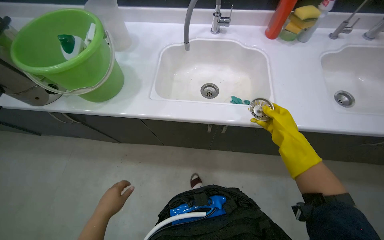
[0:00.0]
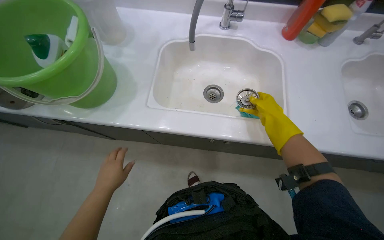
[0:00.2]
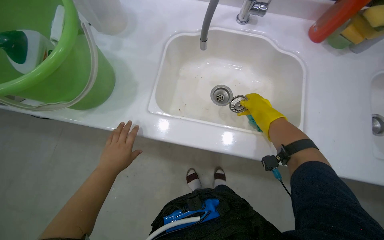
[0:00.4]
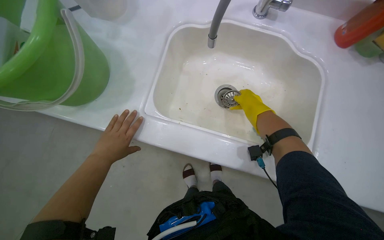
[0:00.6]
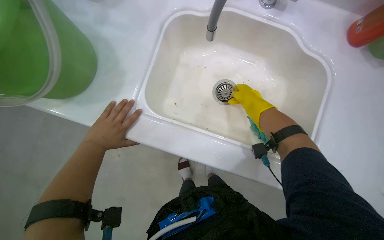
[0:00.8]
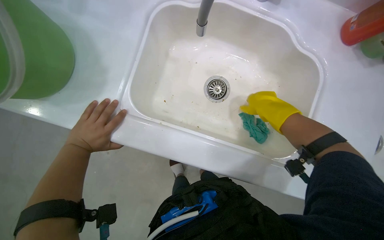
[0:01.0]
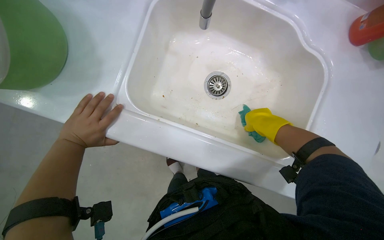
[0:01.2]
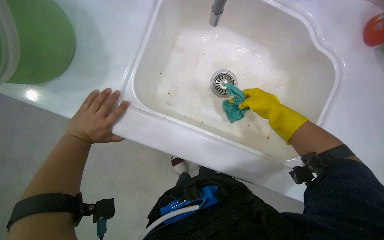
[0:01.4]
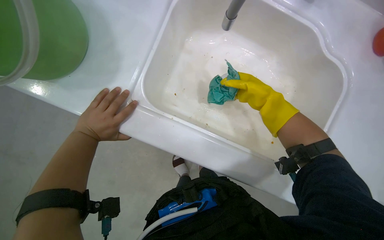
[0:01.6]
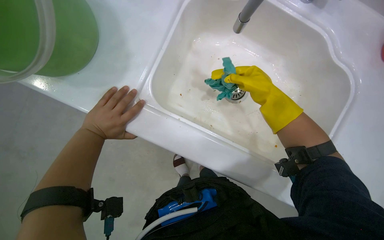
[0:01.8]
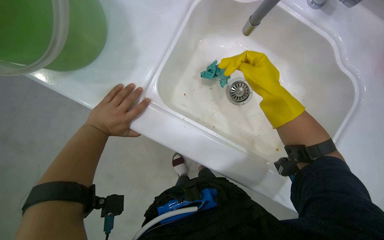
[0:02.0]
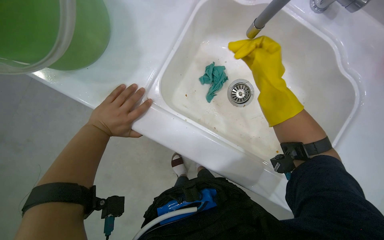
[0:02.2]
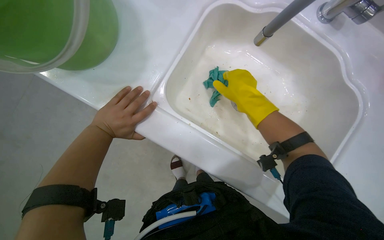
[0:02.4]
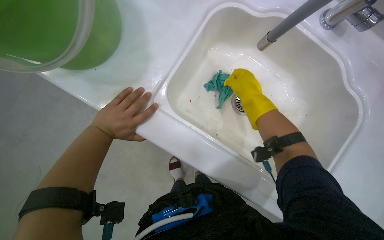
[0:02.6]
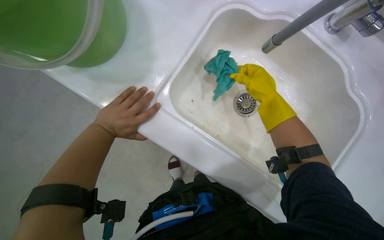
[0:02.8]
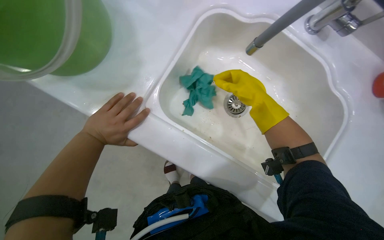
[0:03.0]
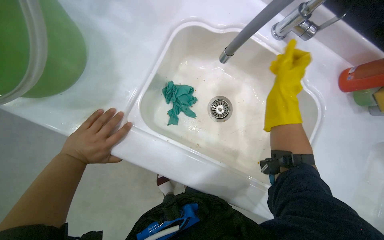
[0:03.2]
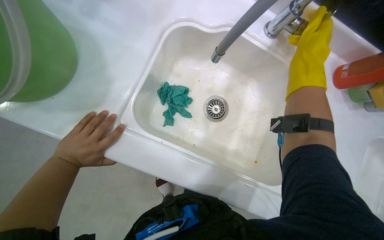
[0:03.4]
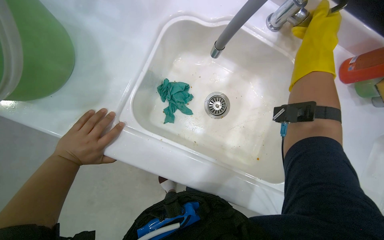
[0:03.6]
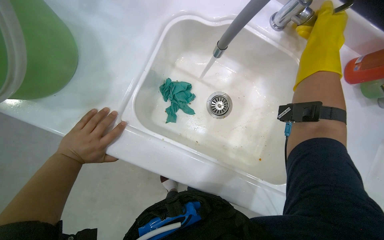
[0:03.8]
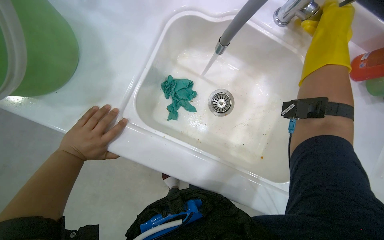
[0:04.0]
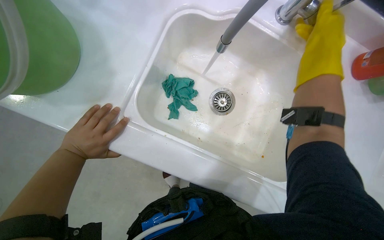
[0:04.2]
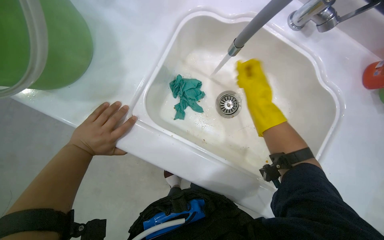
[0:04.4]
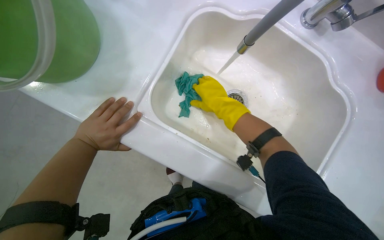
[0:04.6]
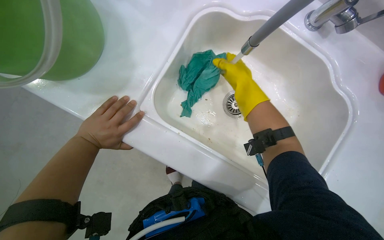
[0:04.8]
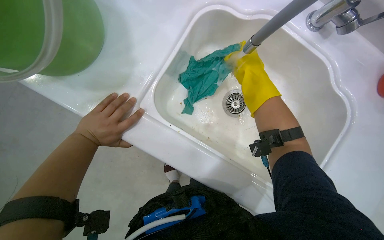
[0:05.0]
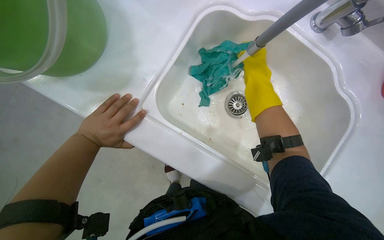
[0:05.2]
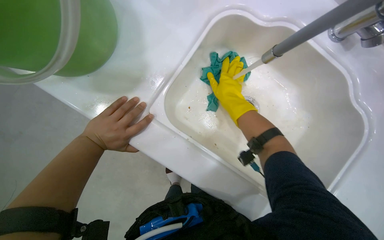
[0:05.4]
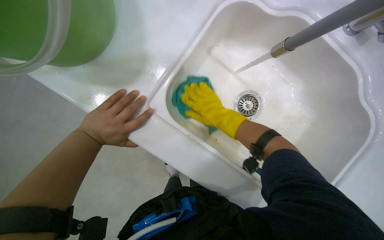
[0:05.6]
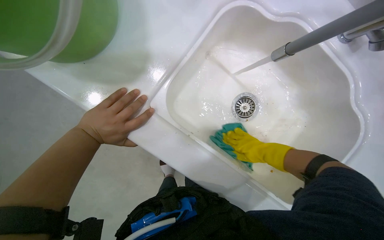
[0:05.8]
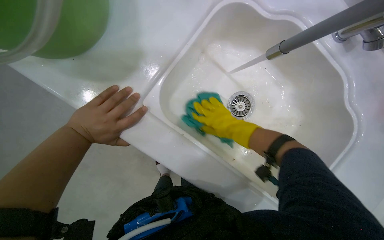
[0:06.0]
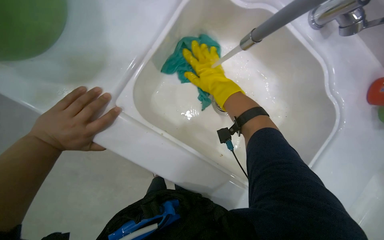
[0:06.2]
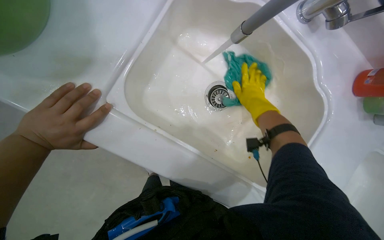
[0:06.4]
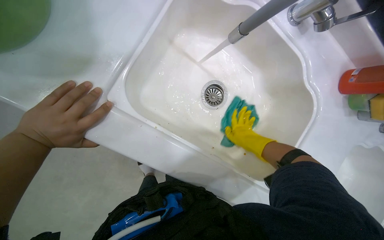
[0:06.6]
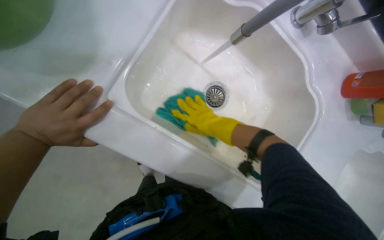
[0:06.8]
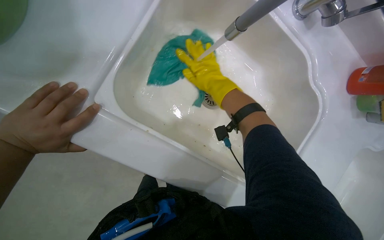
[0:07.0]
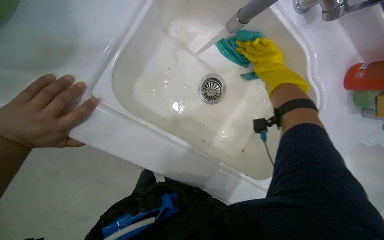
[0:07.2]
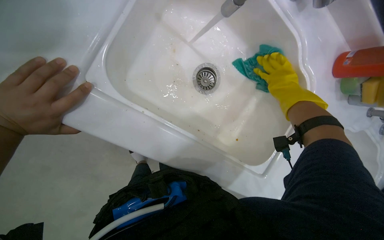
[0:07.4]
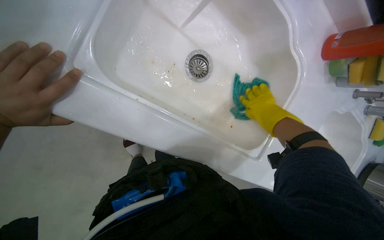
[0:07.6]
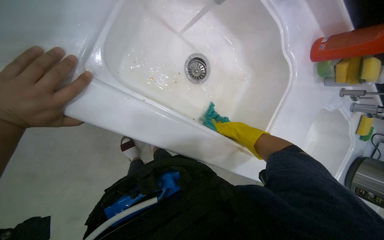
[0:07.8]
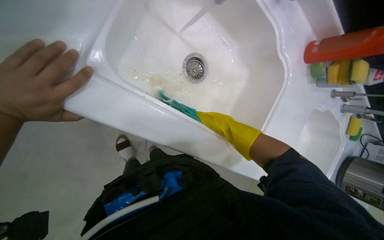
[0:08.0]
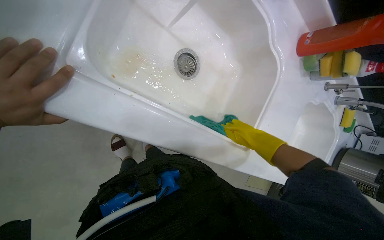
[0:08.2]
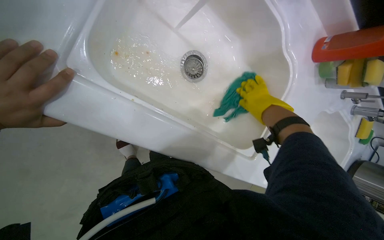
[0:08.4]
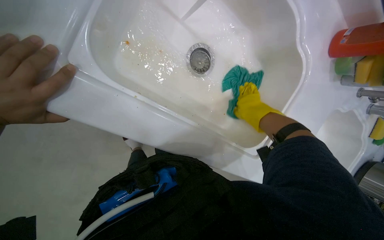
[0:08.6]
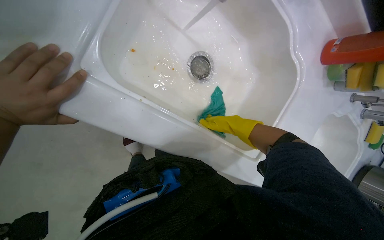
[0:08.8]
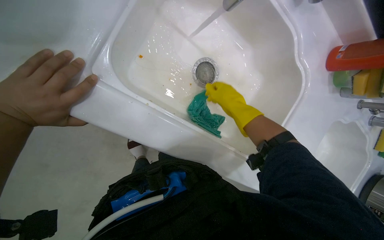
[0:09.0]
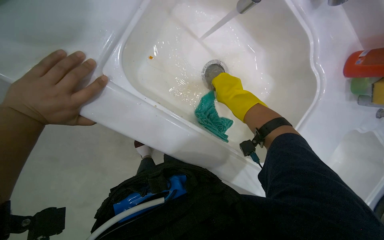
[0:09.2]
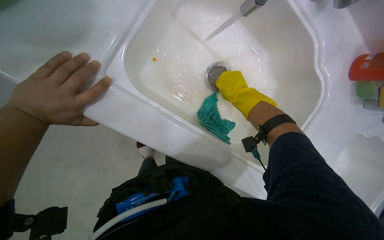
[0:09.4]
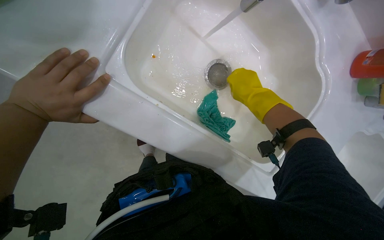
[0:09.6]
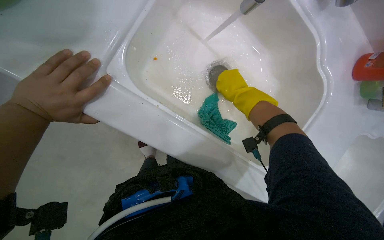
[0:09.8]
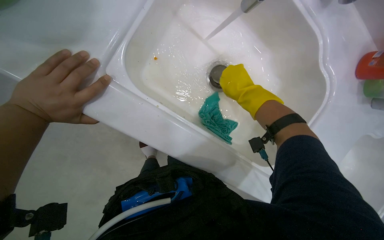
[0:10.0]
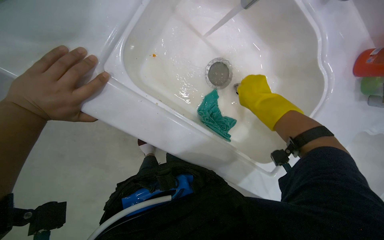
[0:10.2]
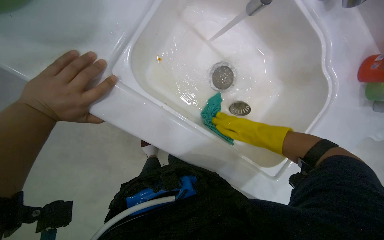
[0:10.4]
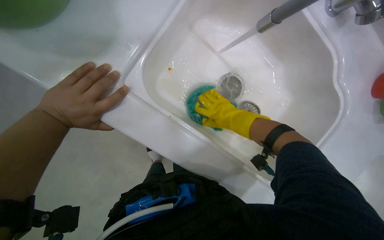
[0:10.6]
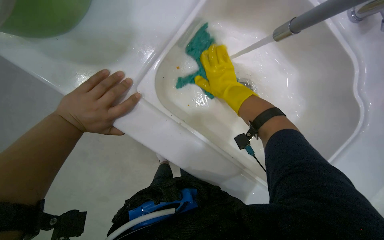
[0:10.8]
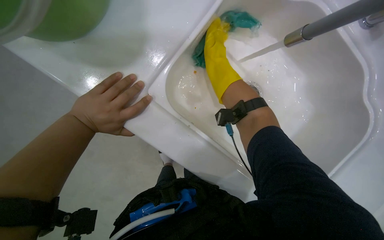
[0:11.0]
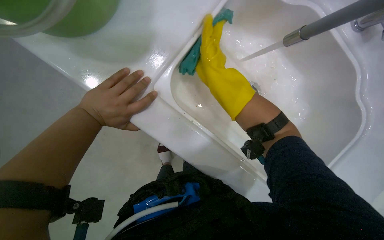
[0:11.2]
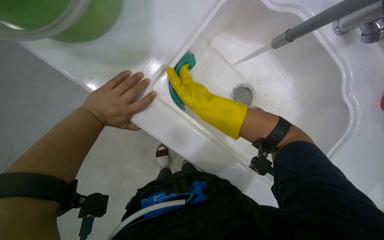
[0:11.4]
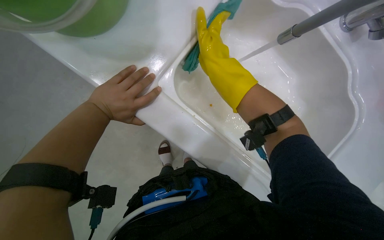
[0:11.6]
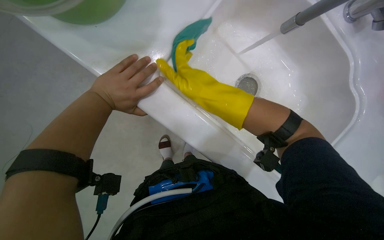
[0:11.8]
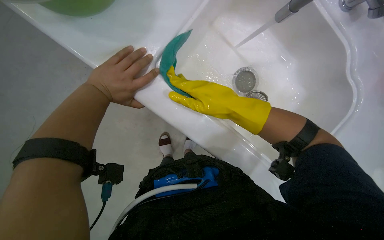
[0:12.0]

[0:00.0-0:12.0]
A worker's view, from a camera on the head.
Job: cleaning kitchen.
The whole recording: Cleaning kitchen counter and sinks. The worker sprays cleaner and wipes down the kitchen counter and both sinks, cleans the sink drains, and disposes of the collected debris.
0:00.0 to 0:01.6: The camera pitches downward, by about 25 degrees. The right hand goes up and down the picture, approximately 10 cm each way, reversing 2 times.
0:03.0 to 0:04.4: The right hand travels nearer to the camera and back again, about 15 cm each way.
0:04.4 to 0:06.0: The right hand swings nearer and farther, about 20 cm each way, with 2 reversals.
0:06.0 to 0:07.6: The right hand swings left and right, roughly 20 cm each way, with 2 reversals.
0:07.6 to 0:09.0: The right hand swings nearer and farther, approximately 15 cm each way, with 3 reversals.
0:09.0 to 0:10.4: The hands work in one place, with small movements.
0:10.4 to 0:12.0: The right hand swings up and down the picture, roughly 20 cm each way, with 3 reversals.

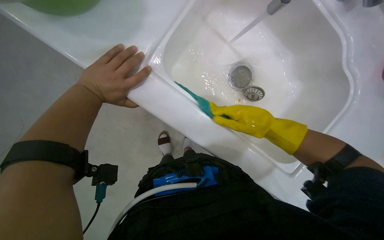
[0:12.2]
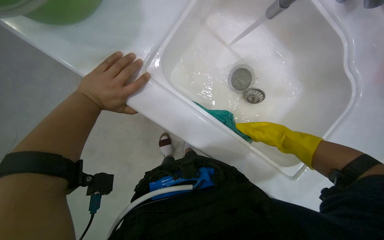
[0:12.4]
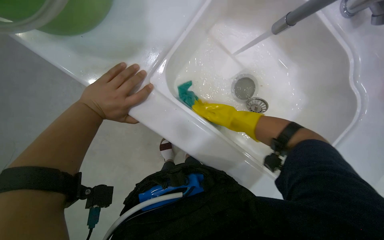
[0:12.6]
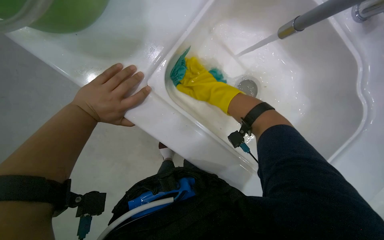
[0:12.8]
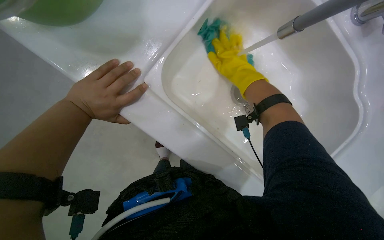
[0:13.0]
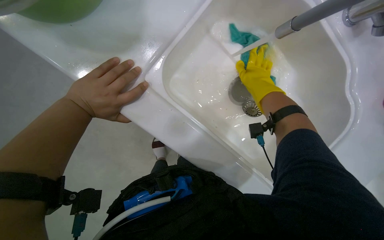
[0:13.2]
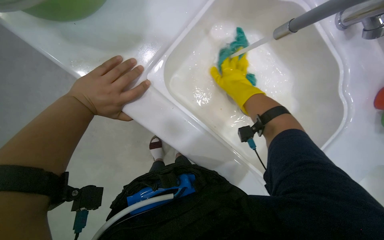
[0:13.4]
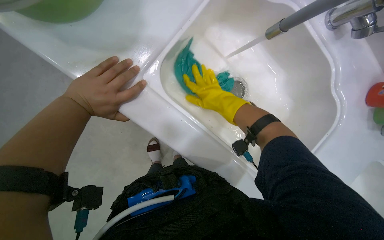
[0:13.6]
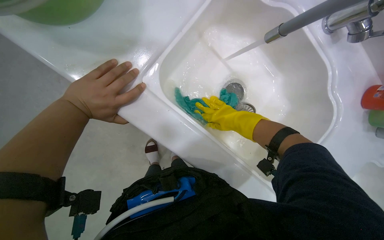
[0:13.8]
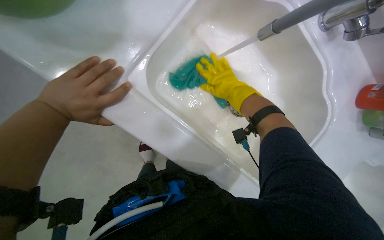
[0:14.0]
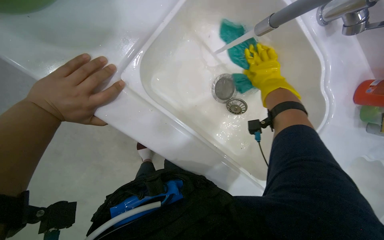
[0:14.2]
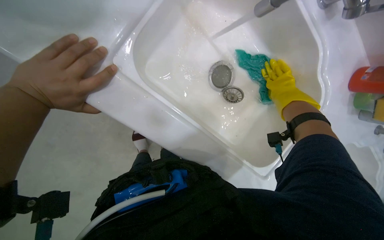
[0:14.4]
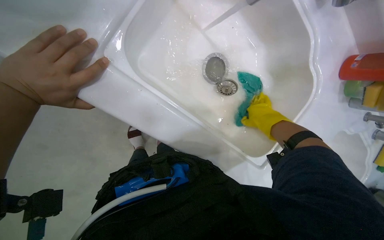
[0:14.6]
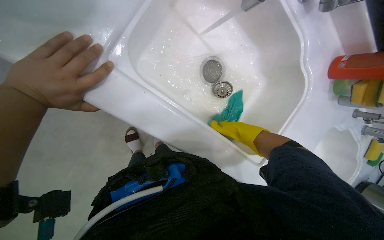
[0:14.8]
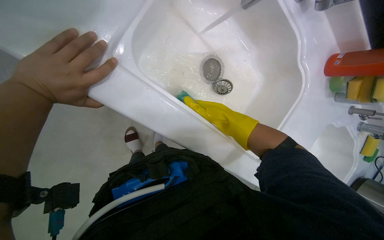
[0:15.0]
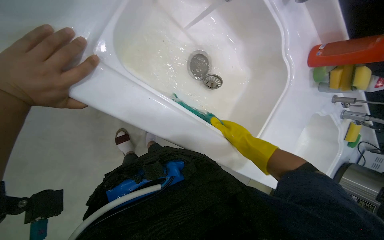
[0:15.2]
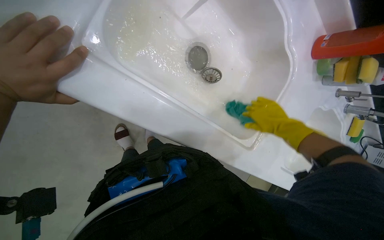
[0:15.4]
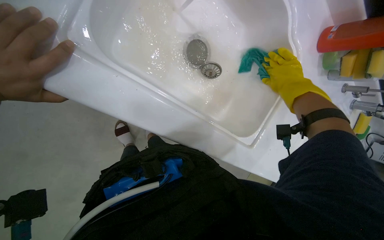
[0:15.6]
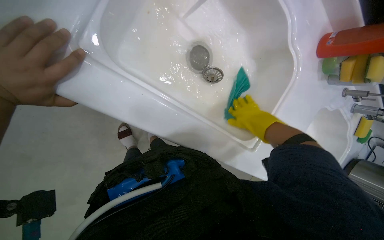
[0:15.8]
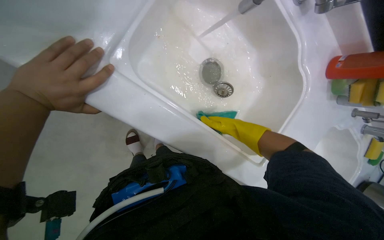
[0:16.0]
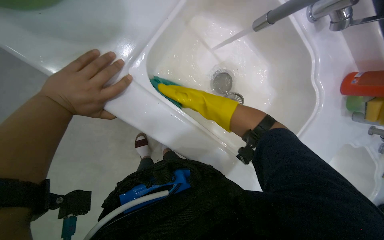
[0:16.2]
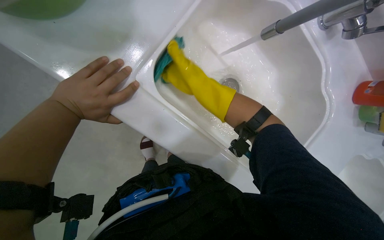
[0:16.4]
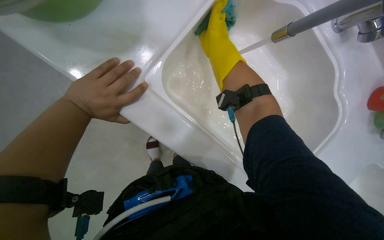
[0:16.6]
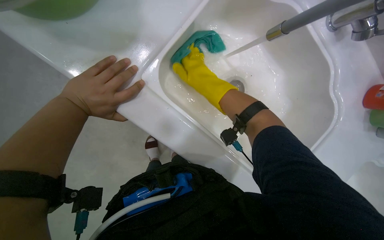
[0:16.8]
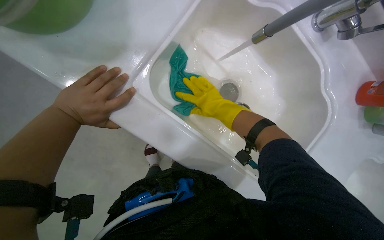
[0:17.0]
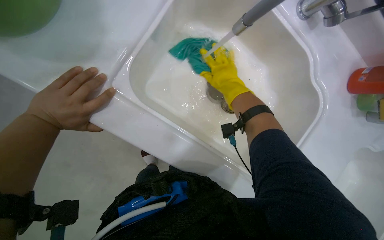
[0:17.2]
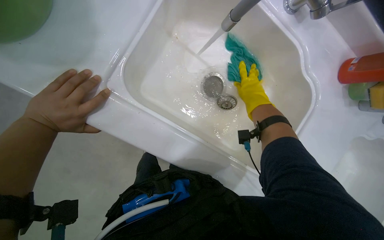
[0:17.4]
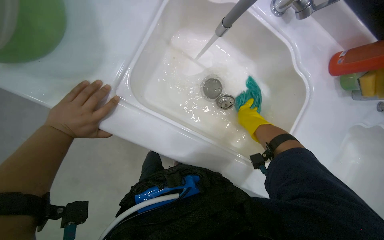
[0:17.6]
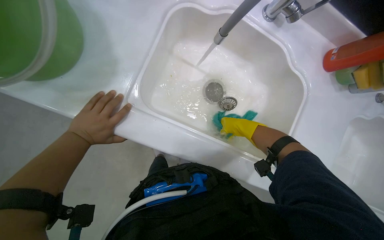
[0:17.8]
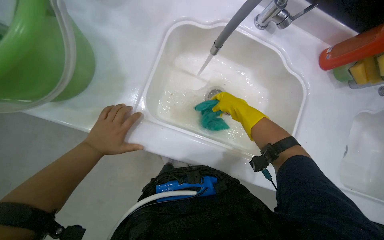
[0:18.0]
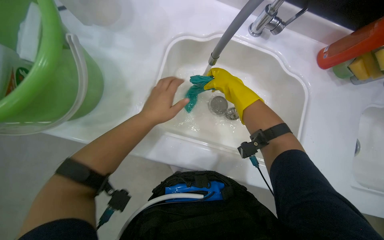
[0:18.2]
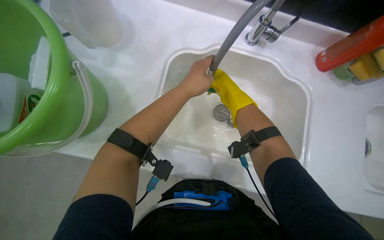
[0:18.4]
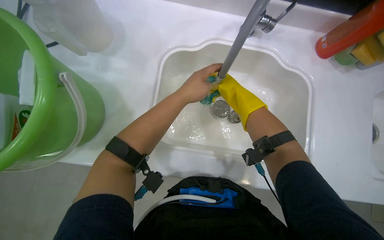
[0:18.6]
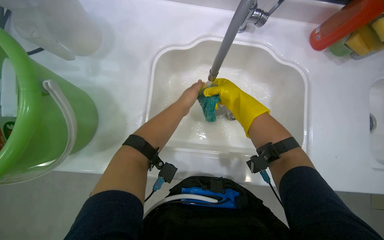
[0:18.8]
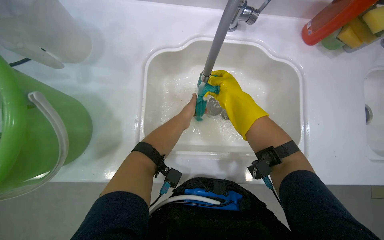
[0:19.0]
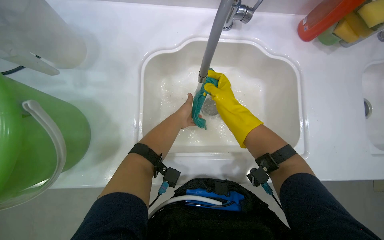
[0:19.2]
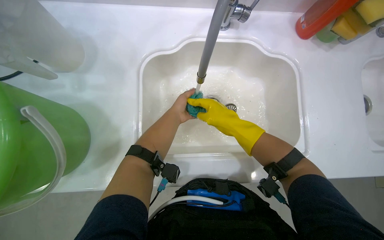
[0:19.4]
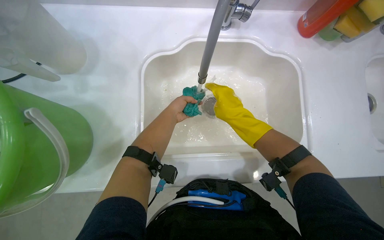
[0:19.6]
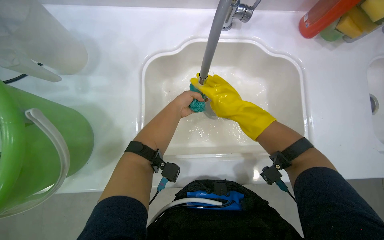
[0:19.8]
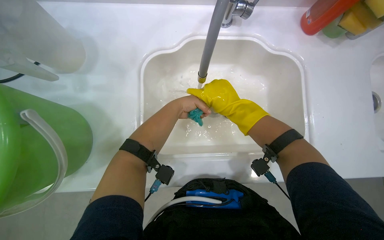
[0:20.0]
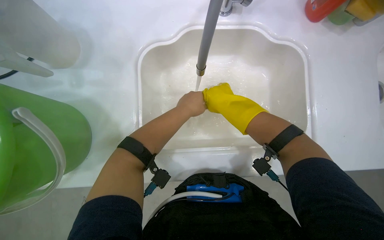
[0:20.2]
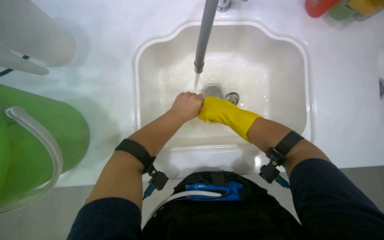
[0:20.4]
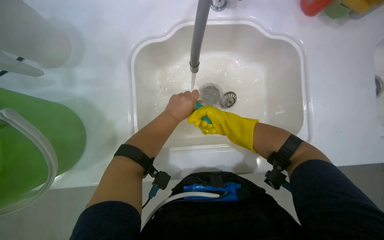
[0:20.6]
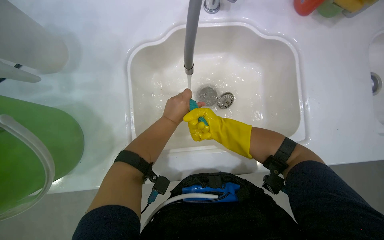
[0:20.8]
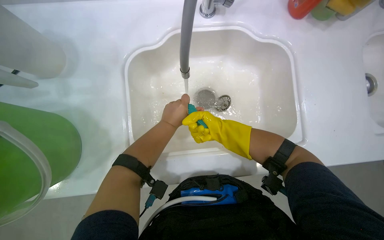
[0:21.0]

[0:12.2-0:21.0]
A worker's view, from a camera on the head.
Job: cleaning kitchen.
The whole recording: Cleaning kitchen counter and sinks. The worker sprays cleaner and wipes down the kitchen counter and both sinks, cleans the sink drains, and disposes of the collected debris.
0:12.2 to 0:13.6: The right hand moves left and right over approximately 25 cm, changing direction 3 times.
0:13.6 to 0:15.2: The wearer's head swings roughly 15 degrees to the right. The right hand moves down the picture and to the right, approximately 25 cm.
0:15.2 to 0:16.6: The head turns to the left by about 15 degrees. The right hand travels up the picture, to the left and nearer to the camera by about 40 cm.
0:16.6 to 0:18.0: The right hand is displaced to the right and down the picture by some 25 cm.
0:18.0 to 0:19.6: The left hand shifts some 30 cm up the picture and to the right.
0:19.6 to 0:21.0: The right hand goes approximately 15 cm farther from the camera.
